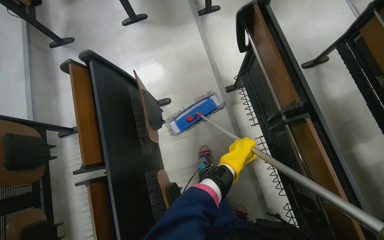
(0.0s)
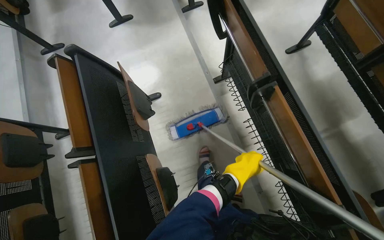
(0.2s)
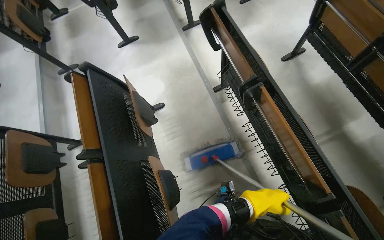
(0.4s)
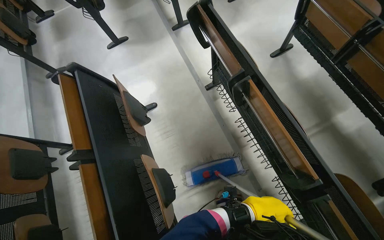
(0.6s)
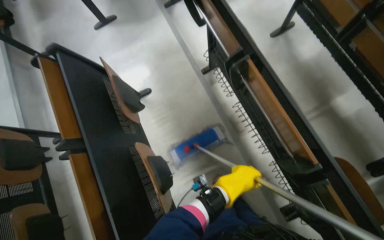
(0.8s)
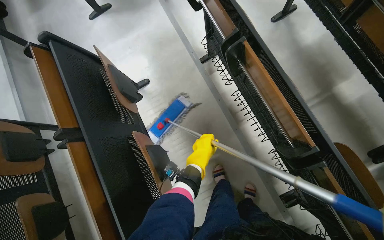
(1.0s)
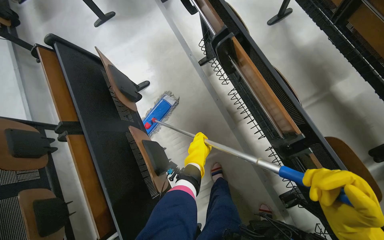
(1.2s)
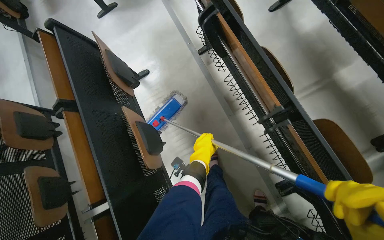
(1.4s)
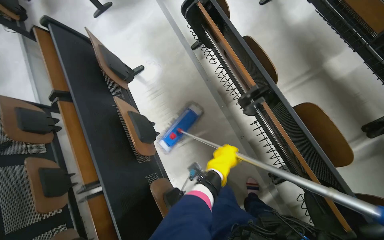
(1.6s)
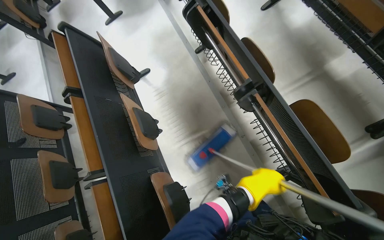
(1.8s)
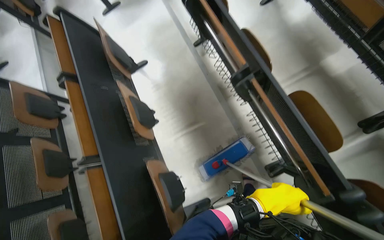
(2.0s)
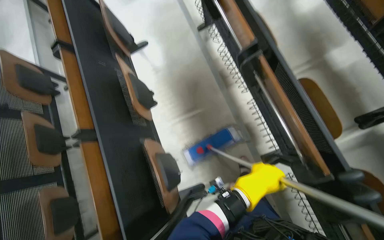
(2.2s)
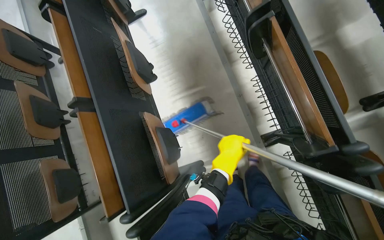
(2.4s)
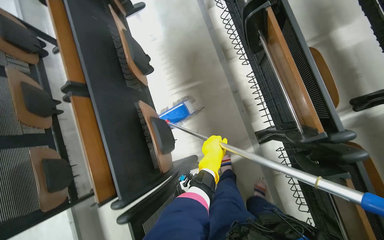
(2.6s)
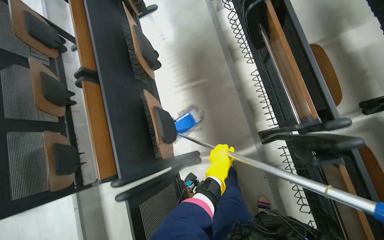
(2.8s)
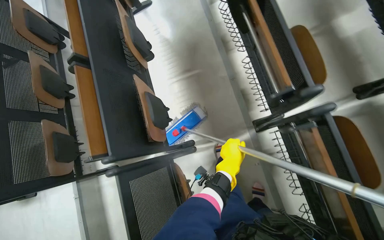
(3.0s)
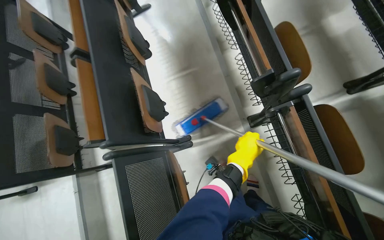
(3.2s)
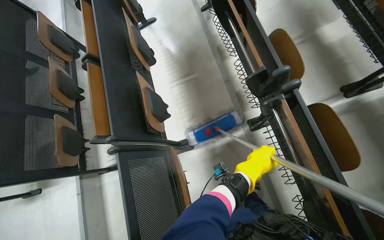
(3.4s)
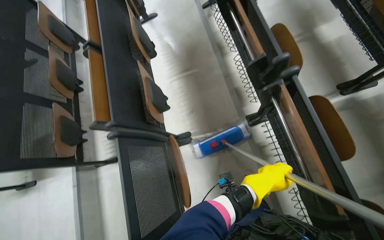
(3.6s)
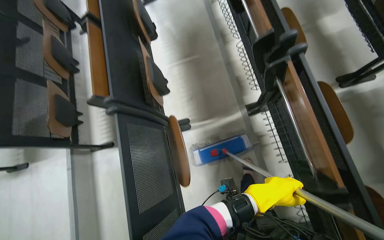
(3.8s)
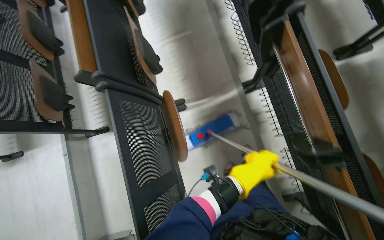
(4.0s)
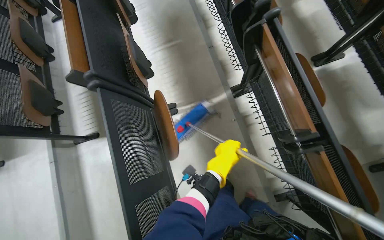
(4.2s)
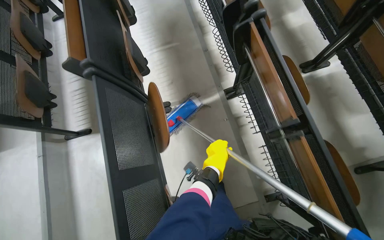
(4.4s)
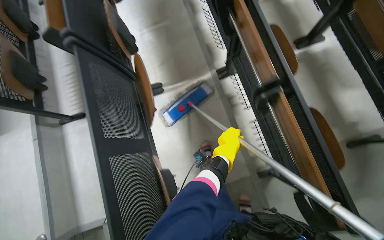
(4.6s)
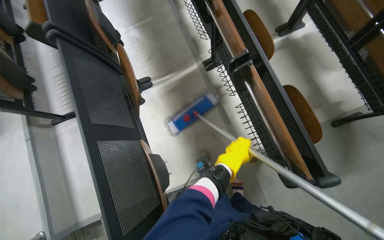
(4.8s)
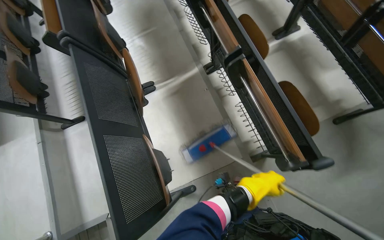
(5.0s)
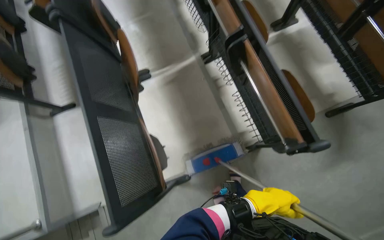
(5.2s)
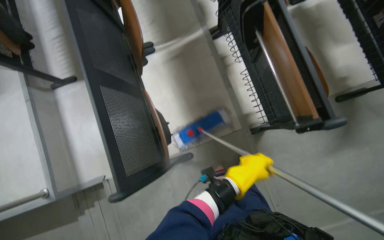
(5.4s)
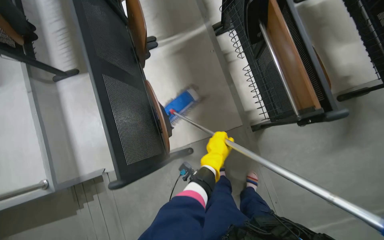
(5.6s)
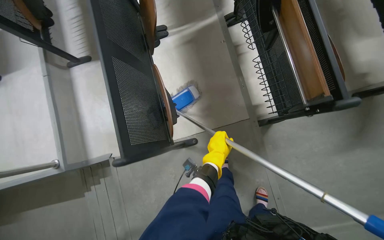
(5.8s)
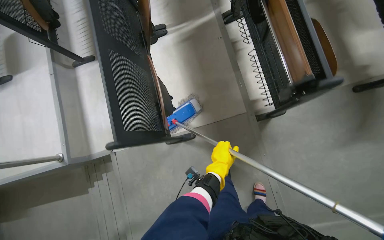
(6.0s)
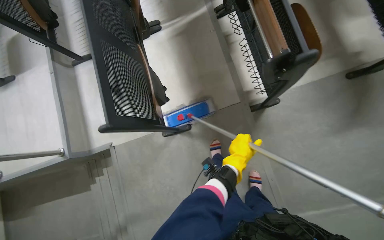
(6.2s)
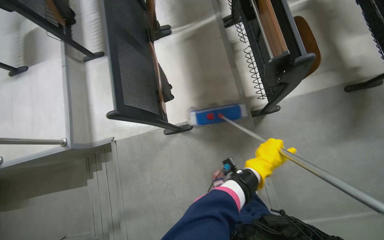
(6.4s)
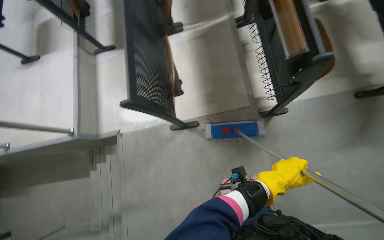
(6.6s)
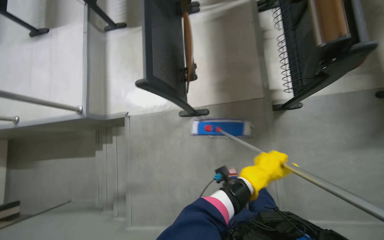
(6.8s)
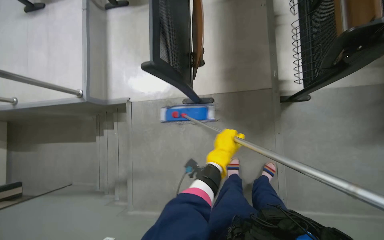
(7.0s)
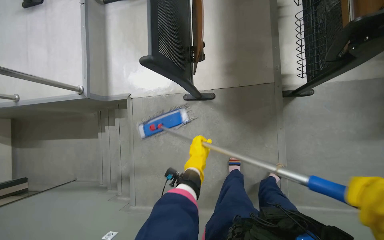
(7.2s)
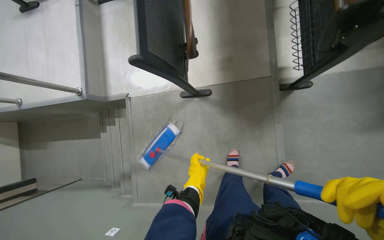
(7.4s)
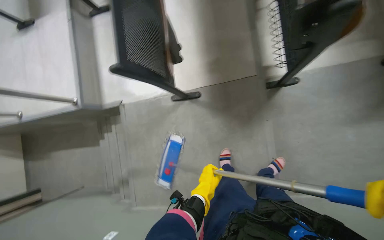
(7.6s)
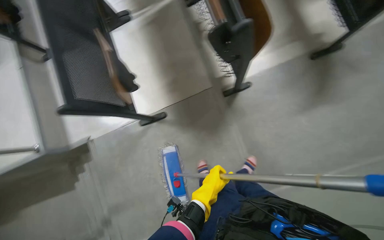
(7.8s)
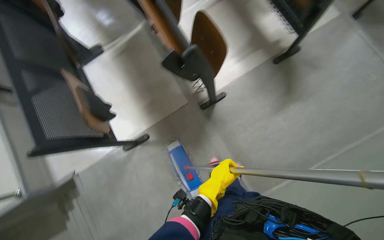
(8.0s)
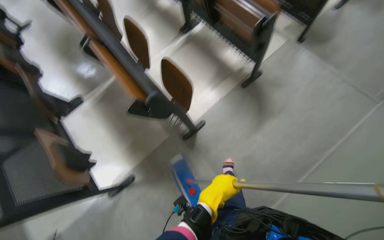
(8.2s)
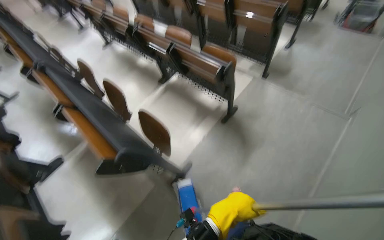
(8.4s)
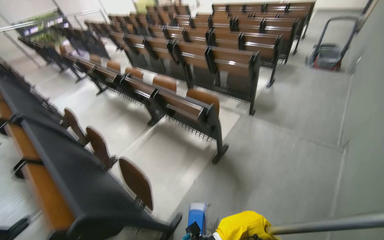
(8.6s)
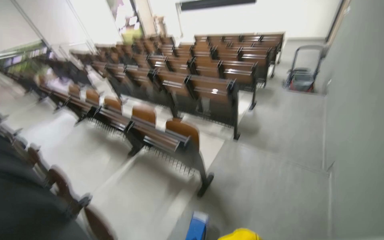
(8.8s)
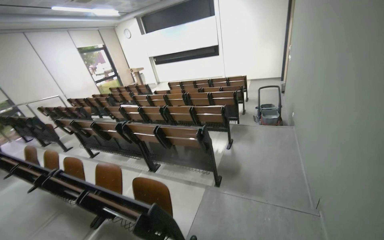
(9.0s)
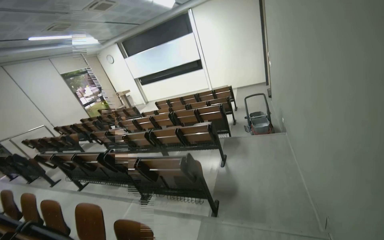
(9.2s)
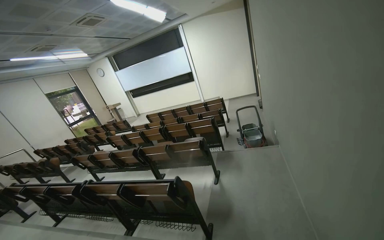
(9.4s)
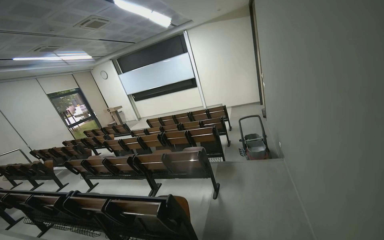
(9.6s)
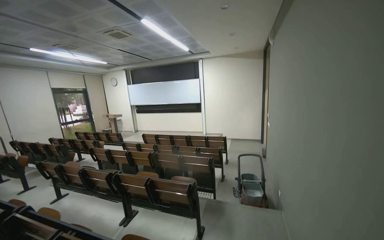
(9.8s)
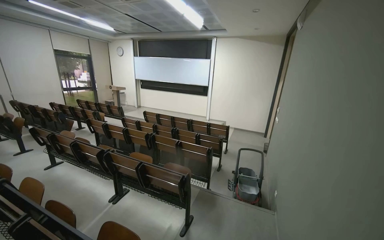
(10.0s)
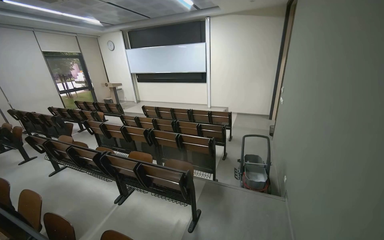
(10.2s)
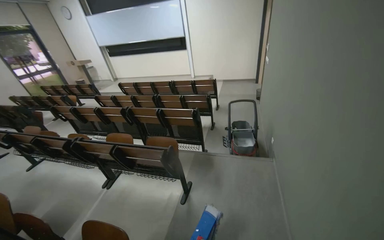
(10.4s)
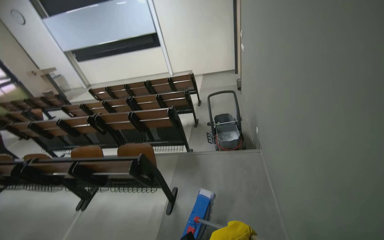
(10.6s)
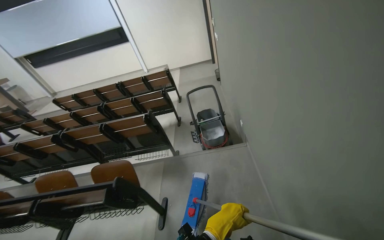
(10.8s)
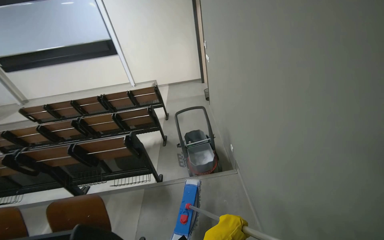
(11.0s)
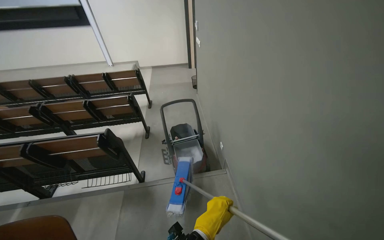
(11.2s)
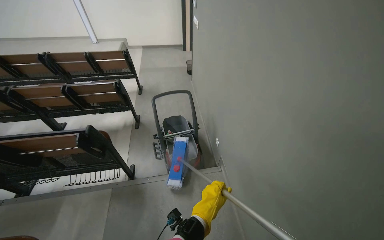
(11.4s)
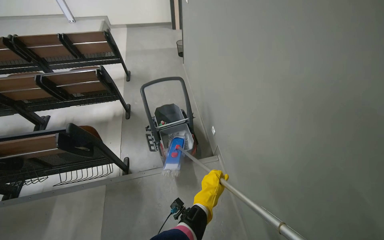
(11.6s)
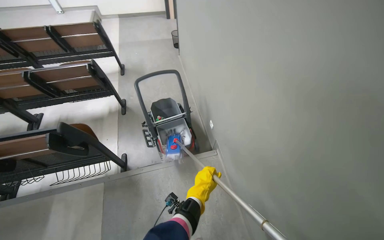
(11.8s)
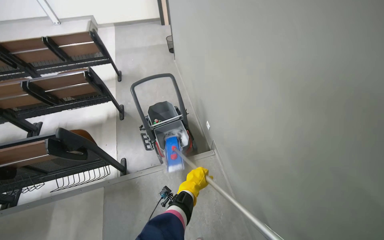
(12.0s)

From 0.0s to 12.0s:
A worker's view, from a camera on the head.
Job: mopping floor.
The whole recording: Mopping lecture hall floor. The worker mops the floor of the lecture hall, moving between rows of seats.
From 0.0s to 1.6s: The wearer moves about 60 cm.
From 1.6s to 3.0s: The camera travels some 50 cm.
From 3.0s to 4.4s: The wearer moves about 60 cm.
From 4.4s to 6.0s: The wearer moves about 60 cm.
From 6.0s to 7.6s: The left hand is displaced down the picture by approximately 40 cm, and travels to the right and back again, some 20 cm each way.
From 7.6s to 9.0s: The camera is carried some 1 m. The head rotates approximately 60 degrees to the right. The wearer looks approximately 70 degrees further upward.
From 9.0s to 10.4s: The camera is carried roughly 3.5 m. The view tips downward by approximately 15 degrees.
From 10.4s to 12.0s: The camera is carried roughly 1 m. The wearer looks about 30 degrees further to the right. The camera pitches downward, by approximately 15 degrees.

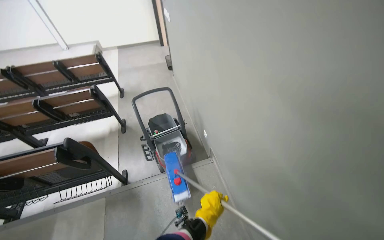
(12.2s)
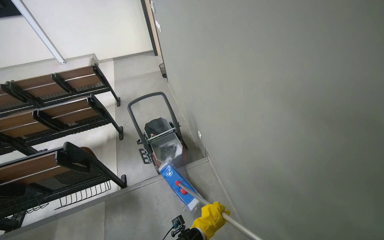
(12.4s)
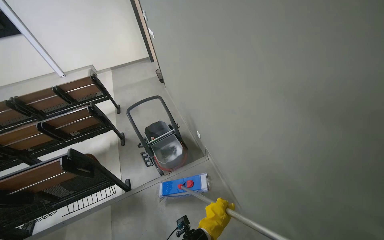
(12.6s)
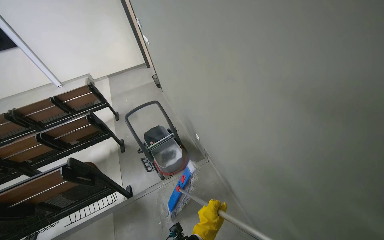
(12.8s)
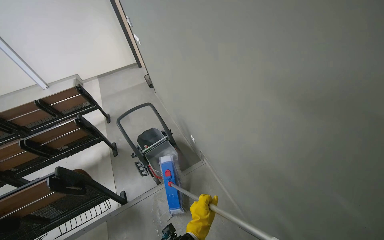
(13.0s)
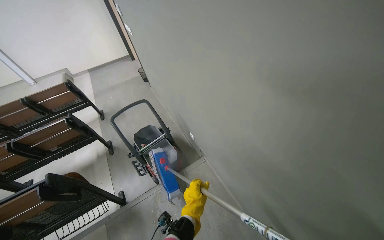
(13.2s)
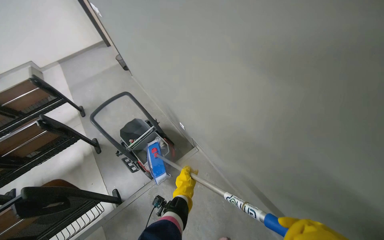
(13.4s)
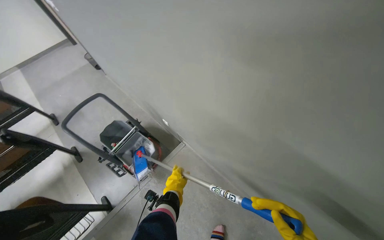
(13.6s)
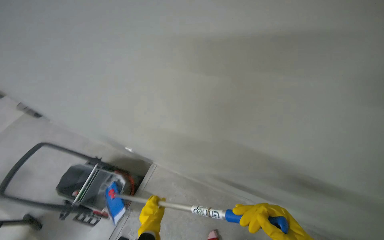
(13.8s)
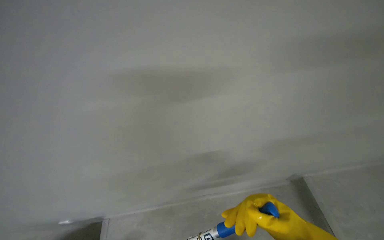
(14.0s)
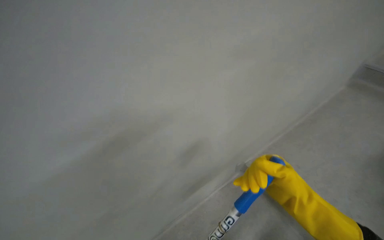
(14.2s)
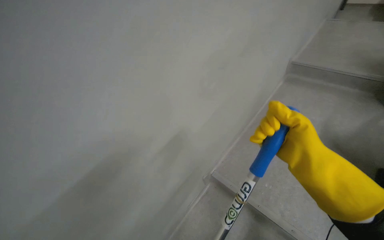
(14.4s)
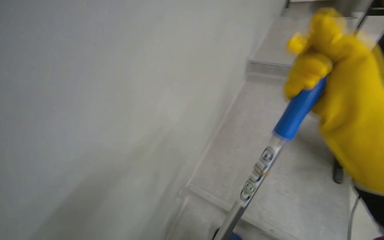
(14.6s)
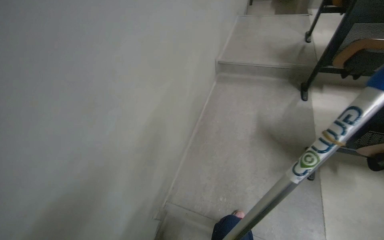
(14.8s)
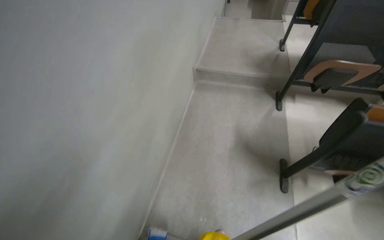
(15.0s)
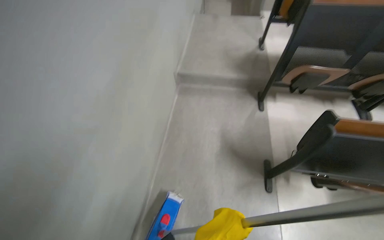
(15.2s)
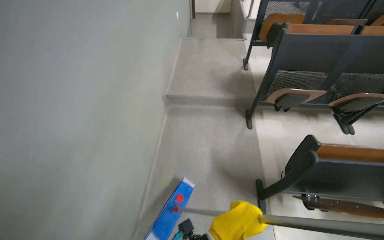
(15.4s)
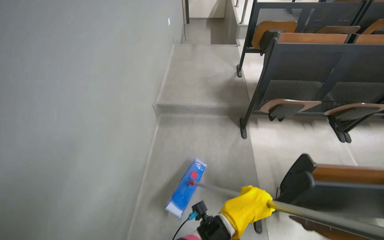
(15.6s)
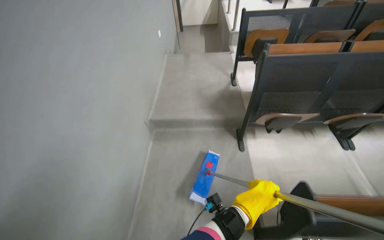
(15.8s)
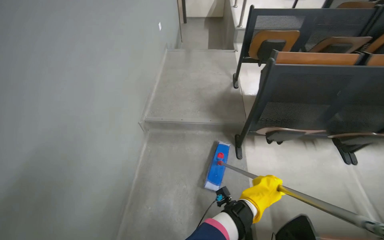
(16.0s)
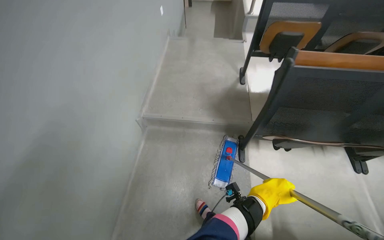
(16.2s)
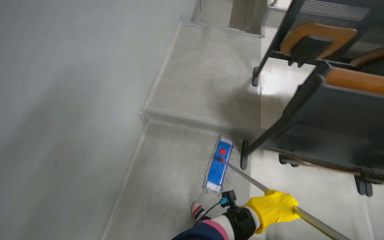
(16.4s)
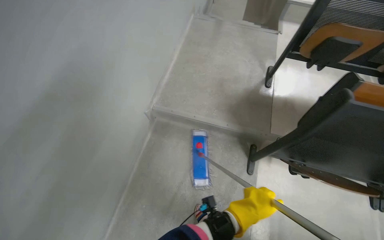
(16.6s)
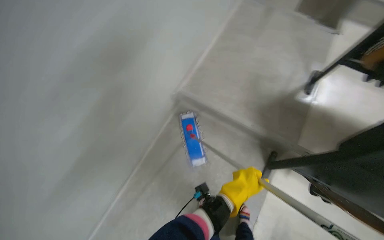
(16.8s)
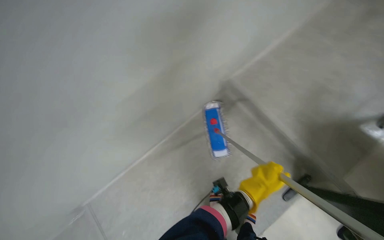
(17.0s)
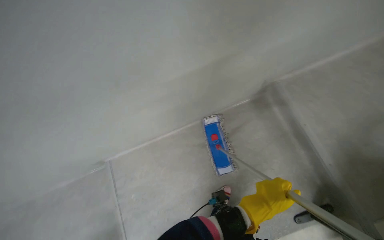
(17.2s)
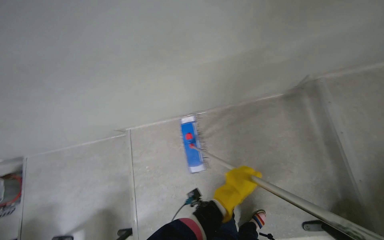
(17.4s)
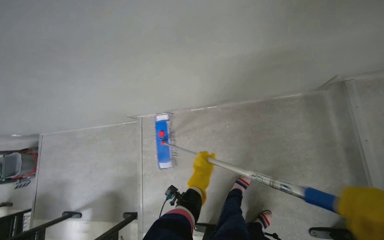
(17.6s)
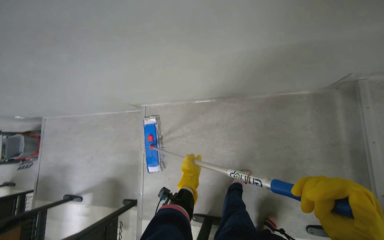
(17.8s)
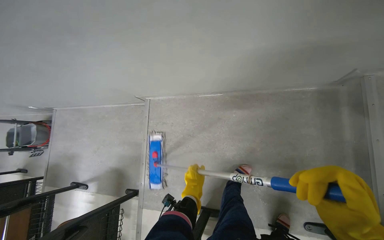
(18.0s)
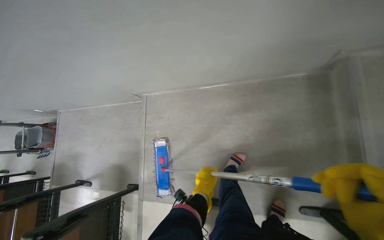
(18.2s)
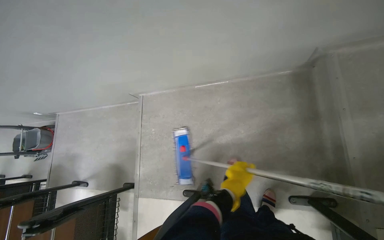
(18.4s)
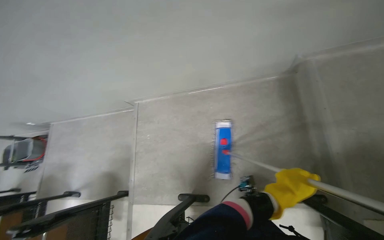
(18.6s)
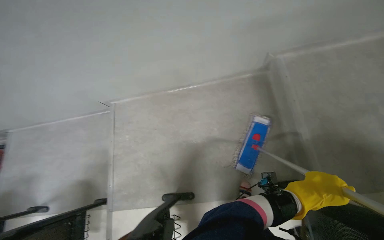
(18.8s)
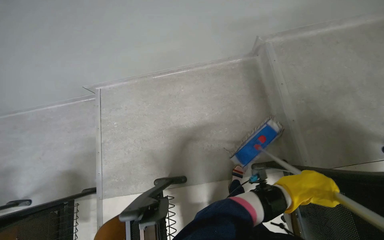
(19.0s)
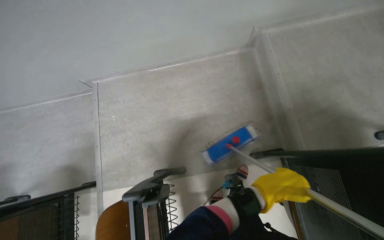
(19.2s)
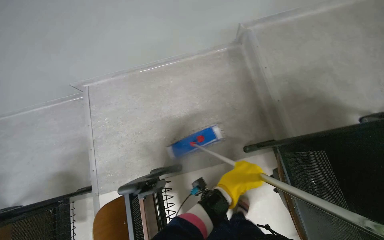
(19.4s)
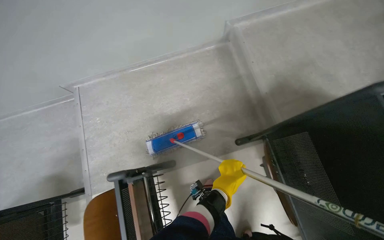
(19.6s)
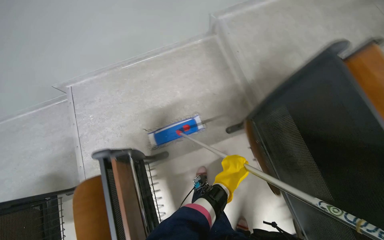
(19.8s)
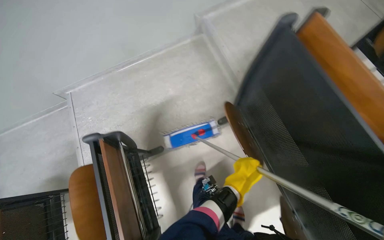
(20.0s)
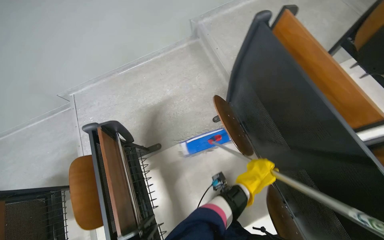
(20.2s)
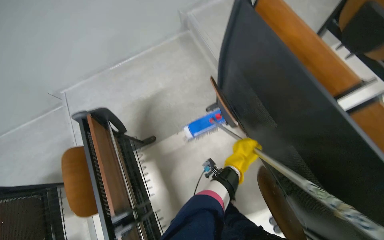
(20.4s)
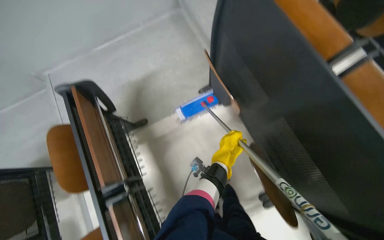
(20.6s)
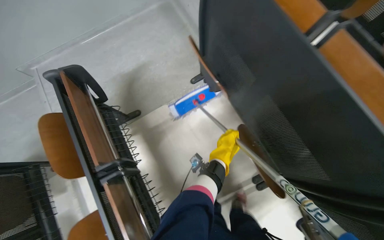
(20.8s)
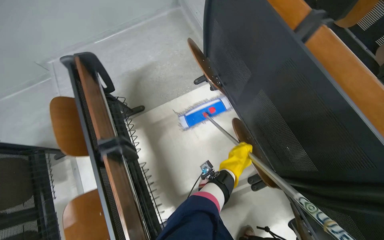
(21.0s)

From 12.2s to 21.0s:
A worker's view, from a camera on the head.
Job: mopping floor.
The whole recording: Mopping lecture hall floor. The worker mops the floor of the lecture hall, moving between rows of seats.
From 12.2s to 13.6s: The wearer looks approximately 30 degrees further to the right.
From 13.6s to 15.2s: The wearer's head swings about 125 degrees to the right. The view tilts roughly 15 degrees upward.
From 15.2s to 16.6s: The head travels approximately 80 cm.
From 16.6s to 18.0s: The head rotates approximately 75 degrees to the left. The wearer looks about 25 degrees further downward.
From 18.0s to 19.6s: The camera is carried about 70 cm. The head rotates about 20 degrees to the right.
From 19.6s to 21.0s: The wearer moves approximately 70 cm.
